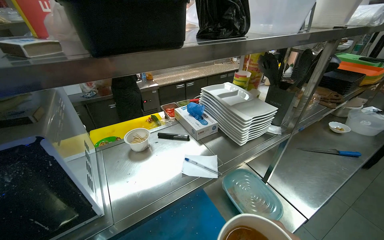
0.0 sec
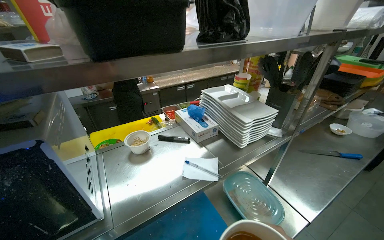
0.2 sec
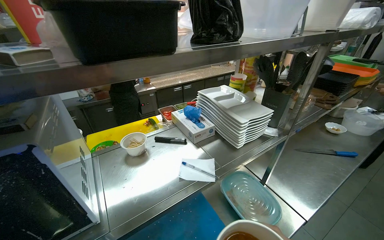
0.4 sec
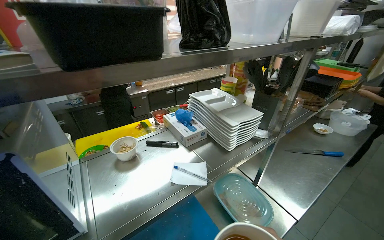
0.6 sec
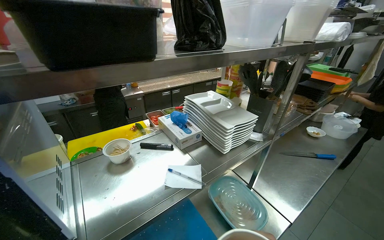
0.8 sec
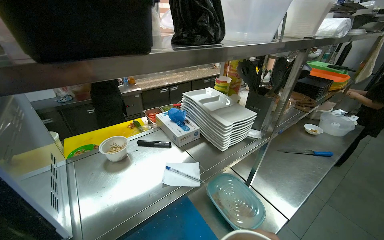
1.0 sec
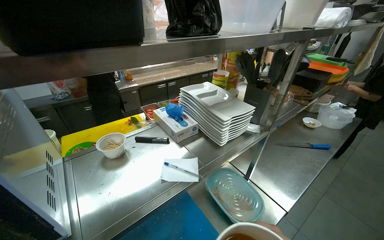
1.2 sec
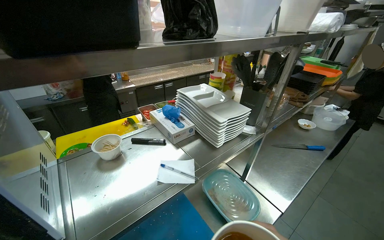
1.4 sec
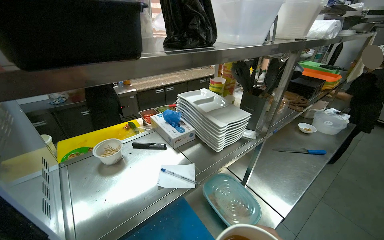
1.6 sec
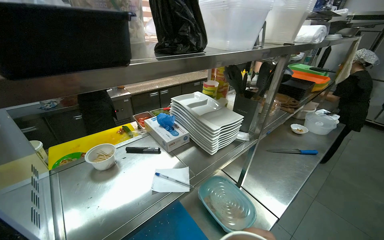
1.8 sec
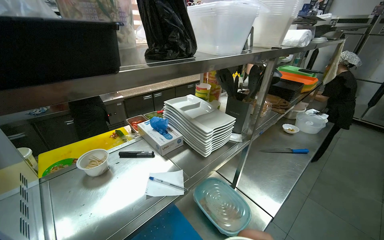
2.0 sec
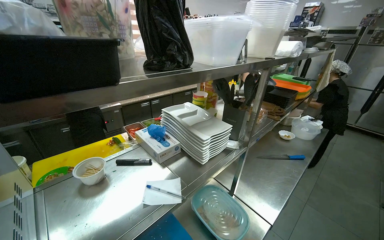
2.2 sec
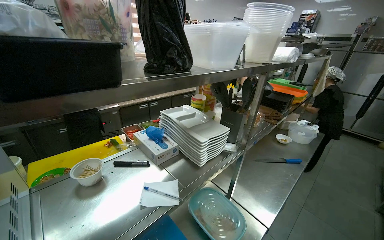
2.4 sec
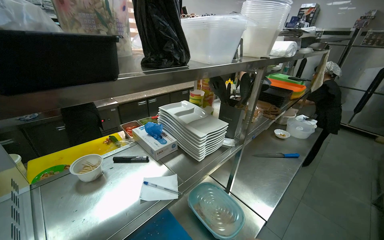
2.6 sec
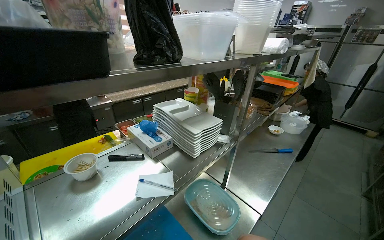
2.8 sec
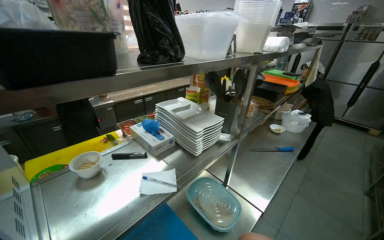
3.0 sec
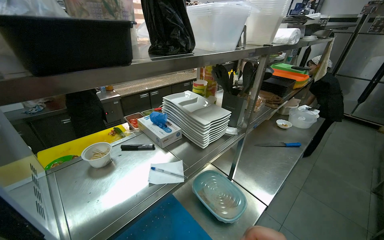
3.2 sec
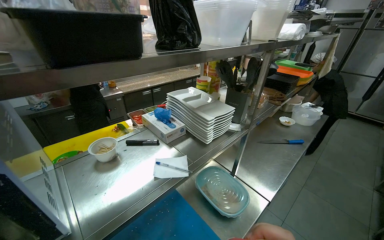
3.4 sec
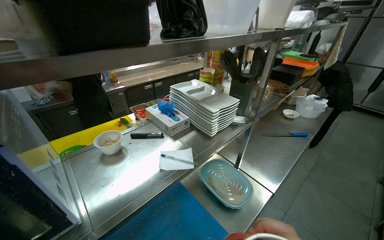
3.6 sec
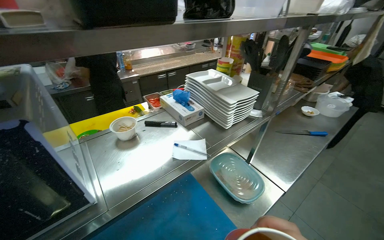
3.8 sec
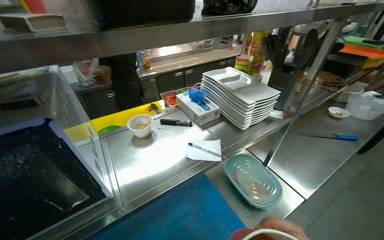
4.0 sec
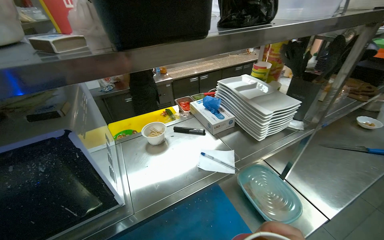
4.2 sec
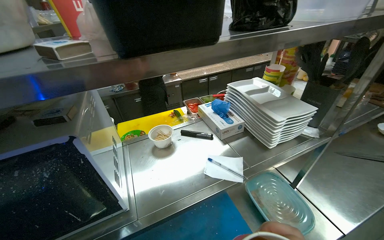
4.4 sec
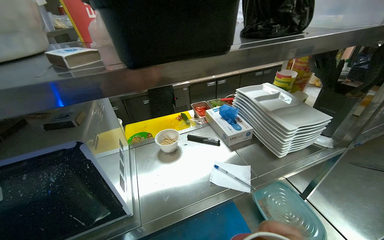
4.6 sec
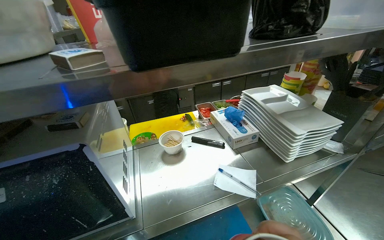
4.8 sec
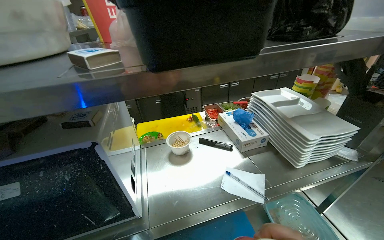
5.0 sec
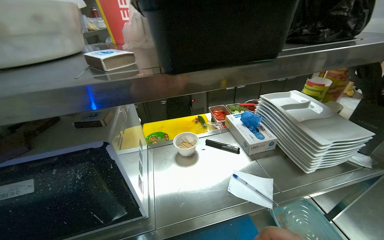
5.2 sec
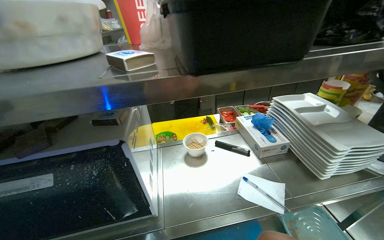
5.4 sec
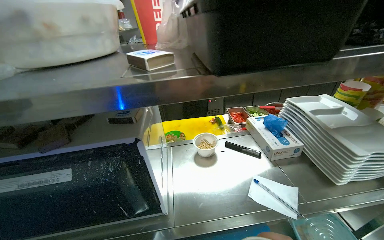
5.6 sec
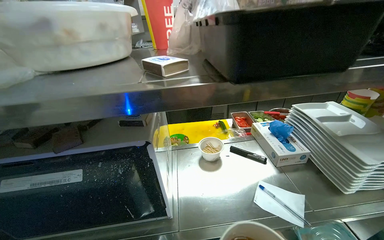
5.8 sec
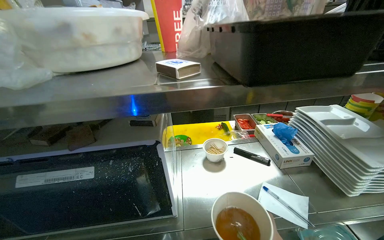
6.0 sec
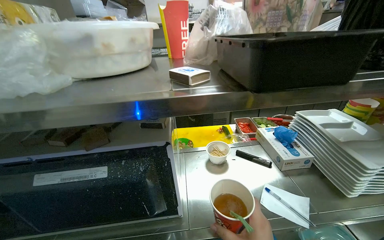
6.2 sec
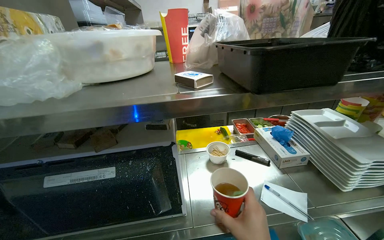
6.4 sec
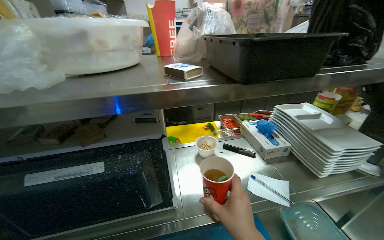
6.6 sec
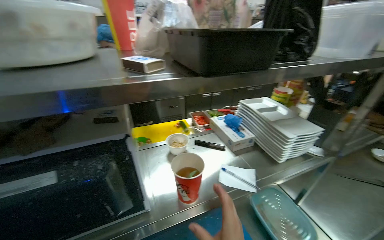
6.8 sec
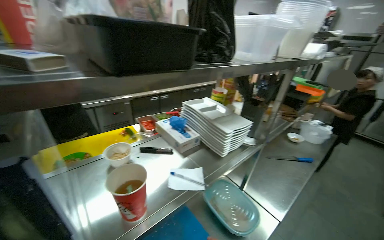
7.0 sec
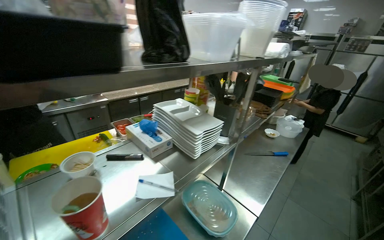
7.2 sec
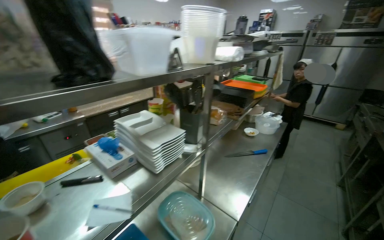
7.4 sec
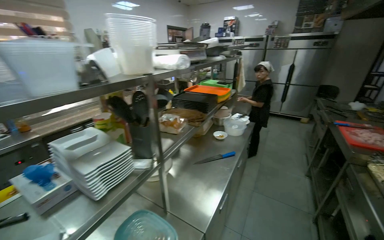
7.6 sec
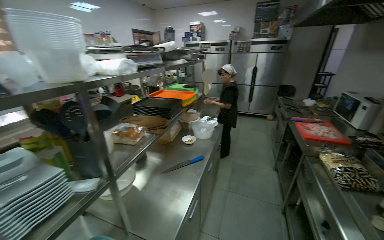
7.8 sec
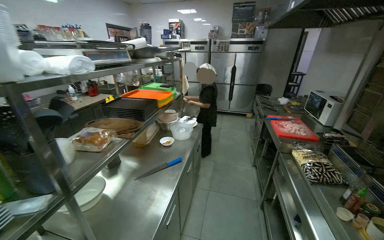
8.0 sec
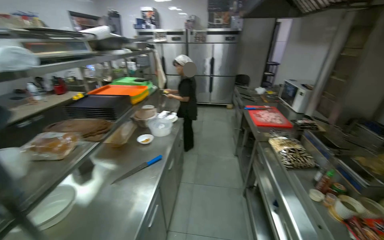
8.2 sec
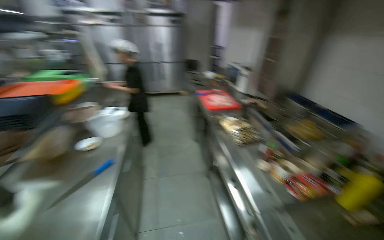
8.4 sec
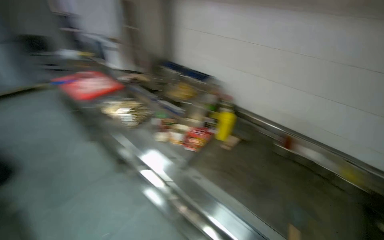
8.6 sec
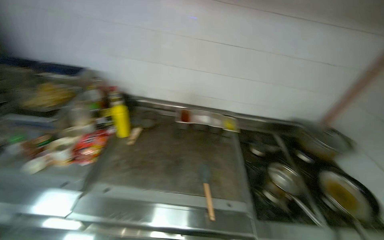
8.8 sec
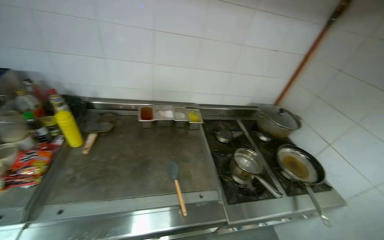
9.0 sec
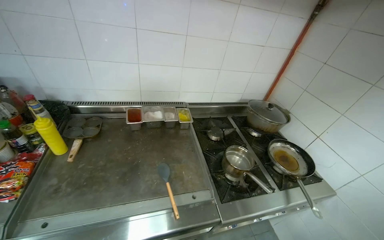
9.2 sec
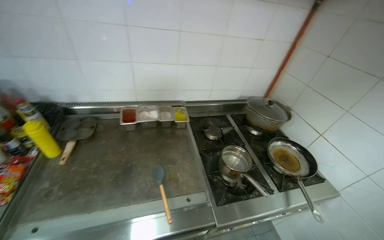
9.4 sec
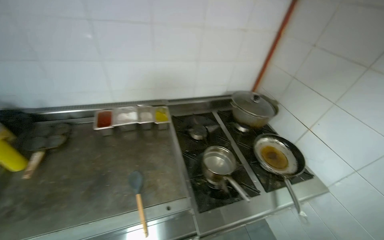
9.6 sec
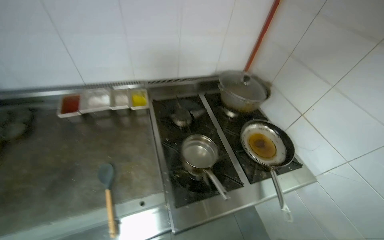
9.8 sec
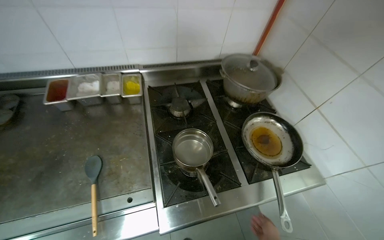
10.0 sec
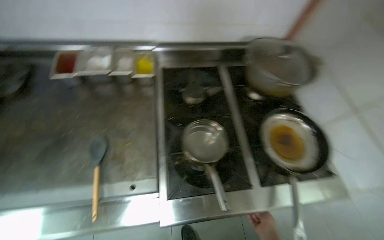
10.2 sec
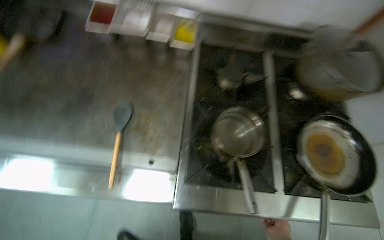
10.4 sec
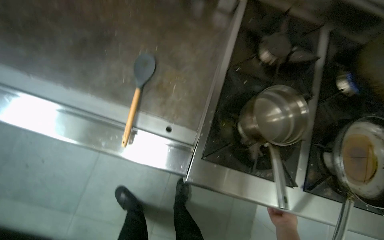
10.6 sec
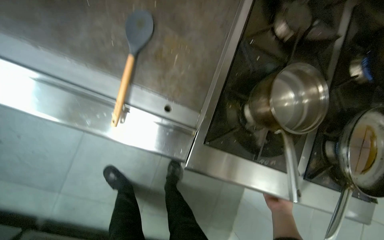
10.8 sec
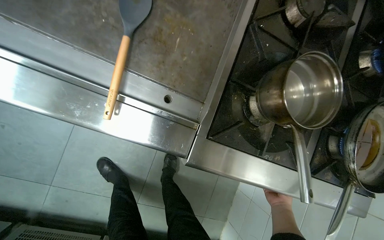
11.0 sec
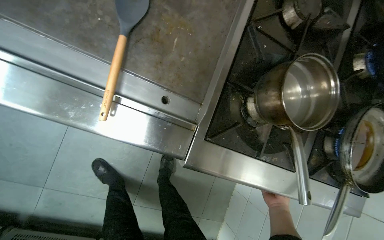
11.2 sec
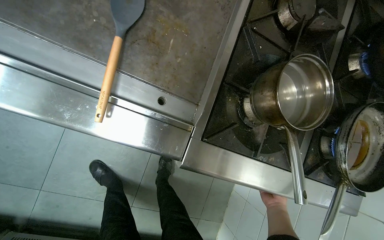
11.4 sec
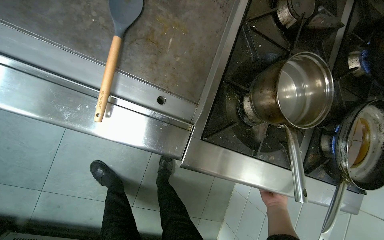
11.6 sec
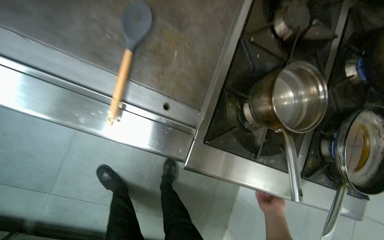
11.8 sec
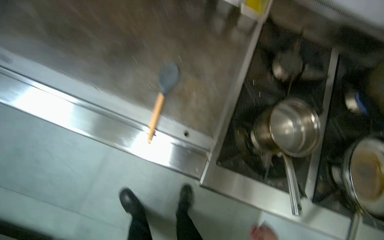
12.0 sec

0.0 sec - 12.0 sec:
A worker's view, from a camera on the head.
Job: preparing food.
The whole recording: Cutting chicken on cutting board. The worker cuts chicken into small pieces on a red cutting board with a knife.
3.0 sec - 4.4 sec: The view swings some 20 degrees to the left.
4.4 sec - 6.0 sec: The head rotates roughly 20 degrees to the left.
6.0 sec - 7.6 sec: The head rotates roughly 55 degrees to the right.
7.6 sec - 9.0 sec: The wearer moves some 40 cm. The head rotates roughly 130 degrees to the right. The view tilts approximately 20 degrees downward.
9.0 sec - 10.4 sec: The head travels roughly 50 cm. The camera pitches downward, by about 30 degrees.

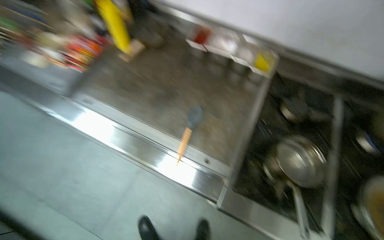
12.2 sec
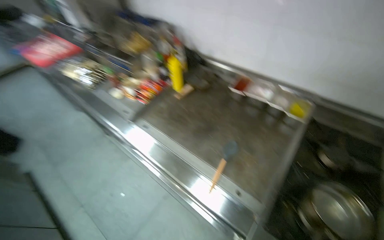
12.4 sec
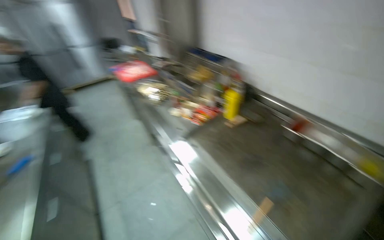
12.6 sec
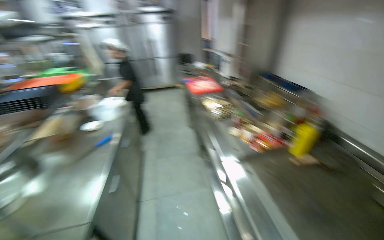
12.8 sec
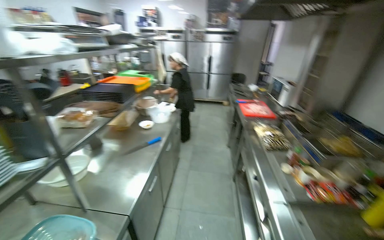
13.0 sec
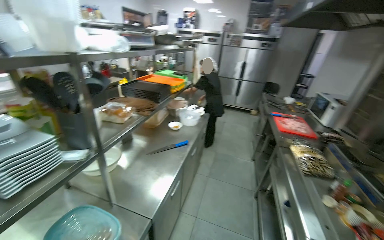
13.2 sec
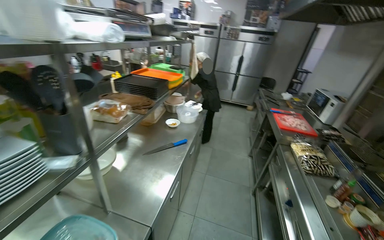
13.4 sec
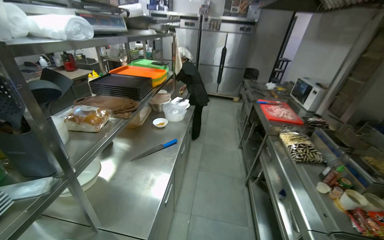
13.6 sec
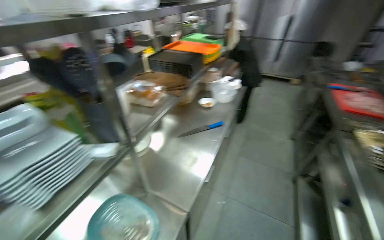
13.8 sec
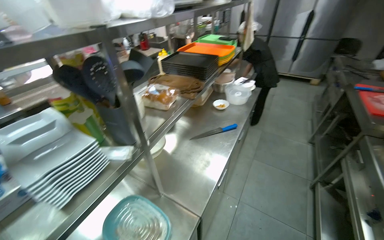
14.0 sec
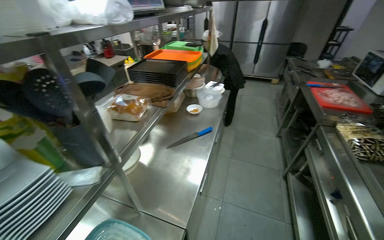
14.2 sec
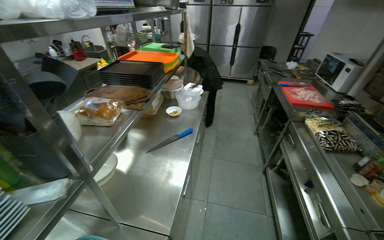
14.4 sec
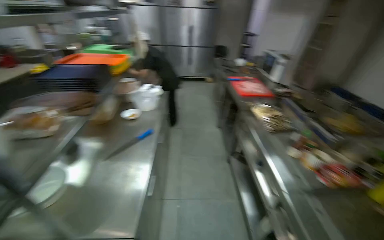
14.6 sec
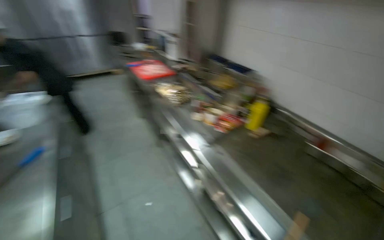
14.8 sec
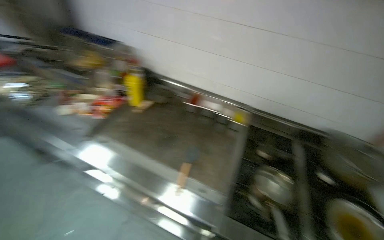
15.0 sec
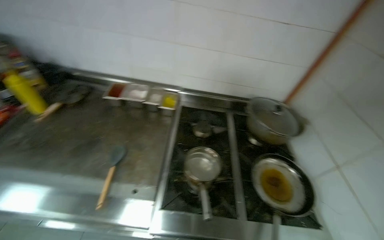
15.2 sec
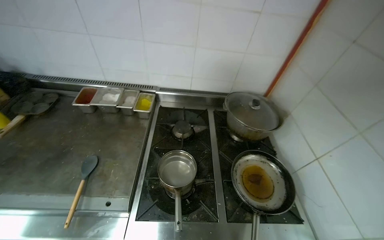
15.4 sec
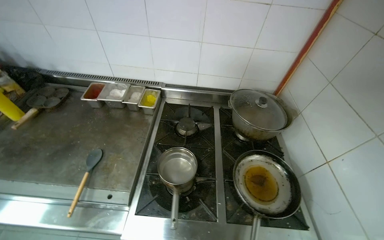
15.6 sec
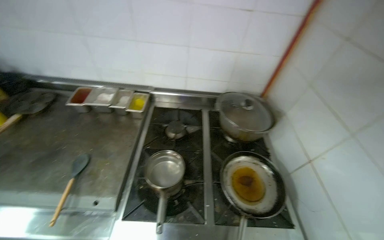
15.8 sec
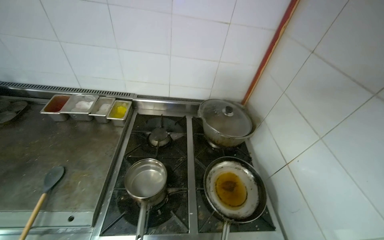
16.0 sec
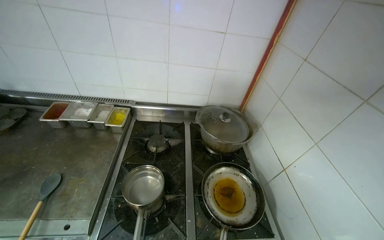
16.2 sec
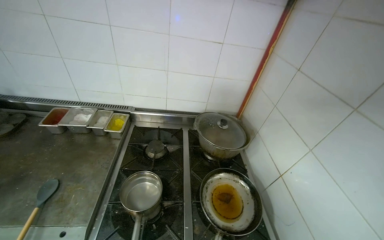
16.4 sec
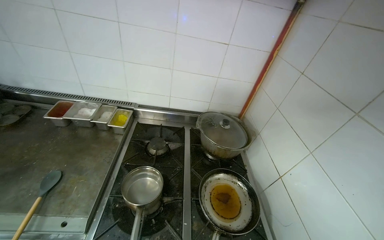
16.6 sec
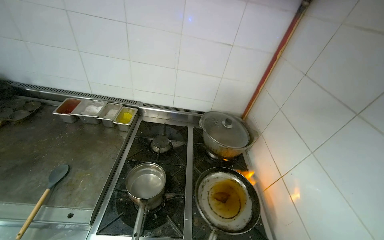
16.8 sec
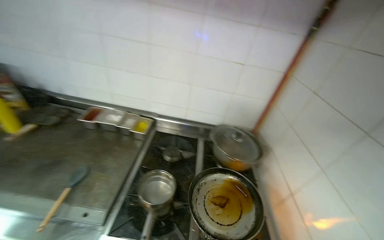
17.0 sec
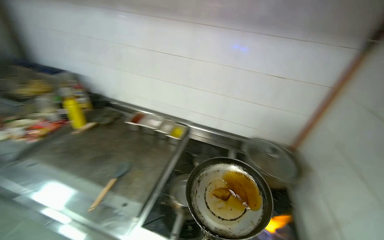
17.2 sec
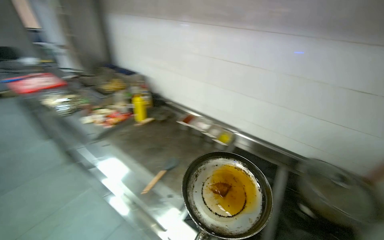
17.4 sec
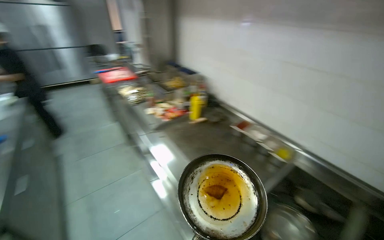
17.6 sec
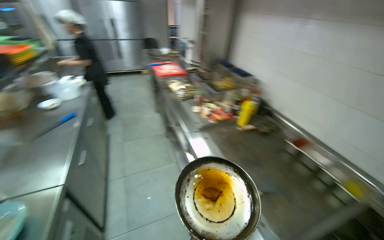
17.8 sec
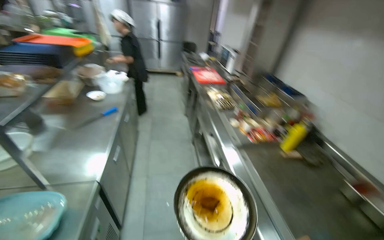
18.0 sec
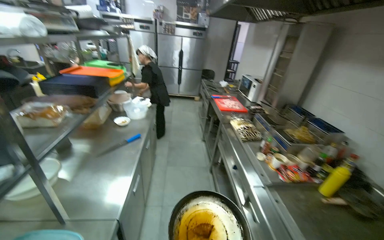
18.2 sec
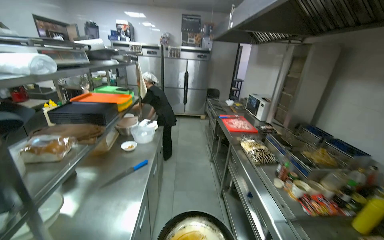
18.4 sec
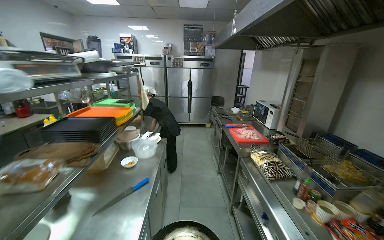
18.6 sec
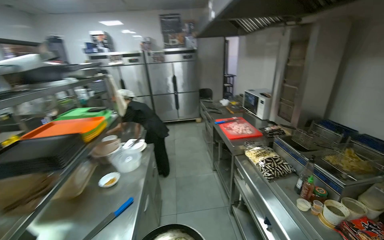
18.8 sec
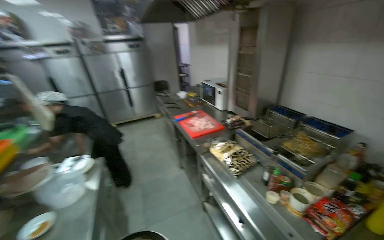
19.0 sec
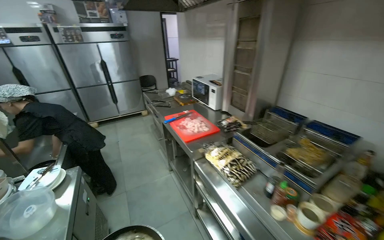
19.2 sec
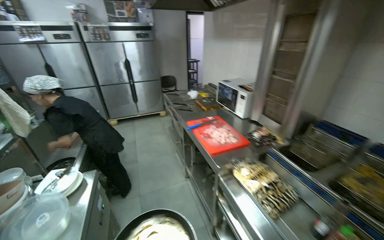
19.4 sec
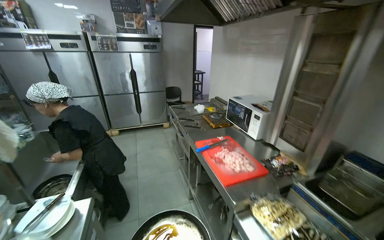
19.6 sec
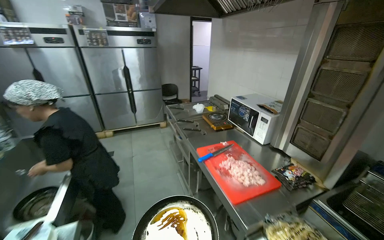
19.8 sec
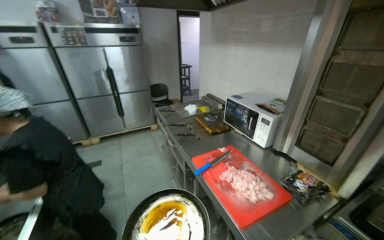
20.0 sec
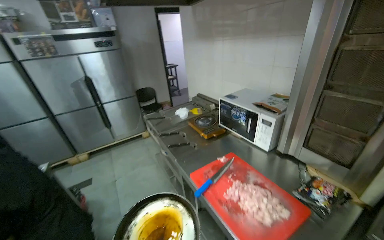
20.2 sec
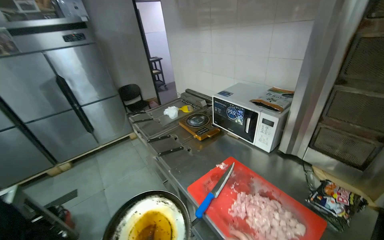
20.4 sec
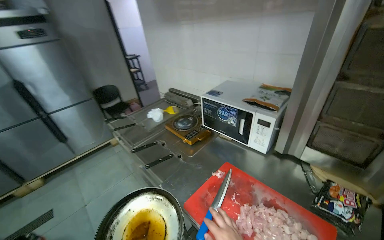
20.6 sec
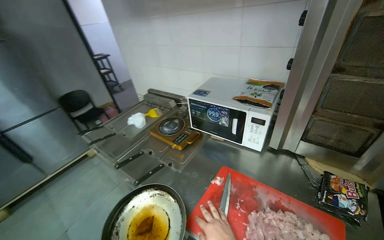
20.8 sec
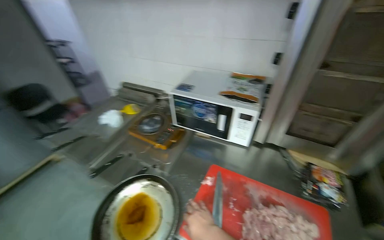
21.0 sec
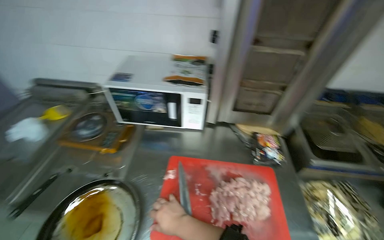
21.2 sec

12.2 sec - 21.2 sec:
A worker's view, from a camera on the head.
Job: preparing food.
The whole recording: Cutting chicken on cutting board. The worker cuts chicken into small pieces on a red cutting board with a knife.
12.2 sec - 13.8 sec: The head travels some 70 cm. The head turns to the left by about 90 degrees. The view tips upward by roughly 20 degrees.
13.8 sec - 15.2 sec: The head travels approximately 70 cm. The head turns to the right by about 110 degrees.
16.6 sec - 18.2 sec: The camera travels approximately 70 cm. The head rotates approximately 85 degrees to the left. The camera pitches upward, by some 20 degrees.
18.2 sec - 19.8 sec: The head travels roughly 1 m. The wearer's head swings approximately 20 degrees to the right.
19.8 sec - 21.2 sec: The wearer moves approximately 80 cm. The wearer looks roughly 60 degrees further to the right. The camera pitches downward, by about 15 degrees.
